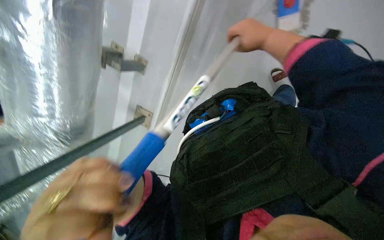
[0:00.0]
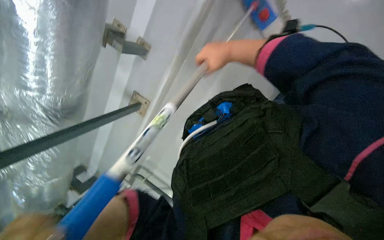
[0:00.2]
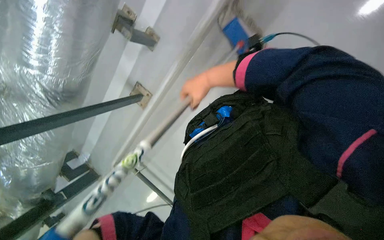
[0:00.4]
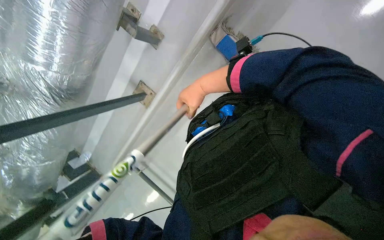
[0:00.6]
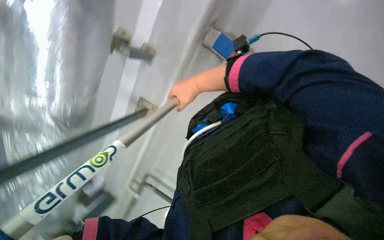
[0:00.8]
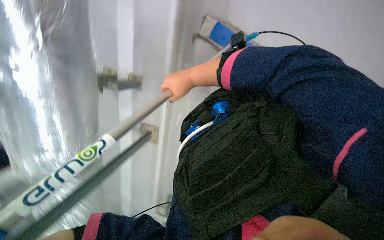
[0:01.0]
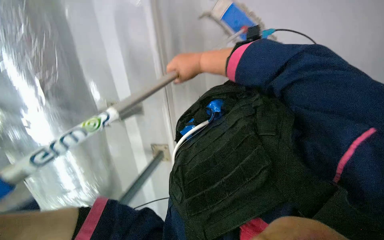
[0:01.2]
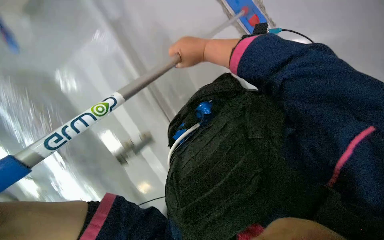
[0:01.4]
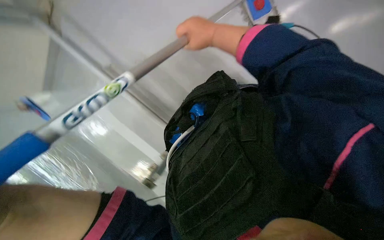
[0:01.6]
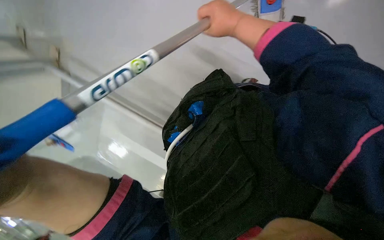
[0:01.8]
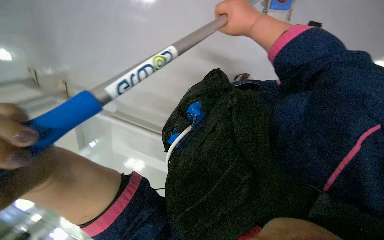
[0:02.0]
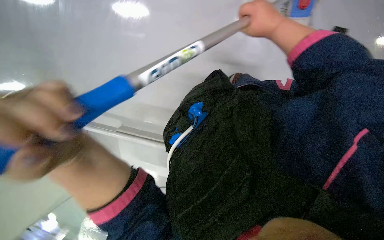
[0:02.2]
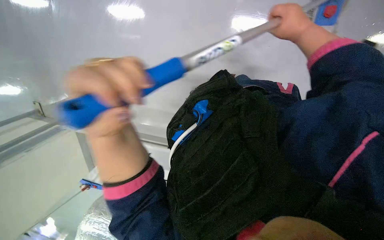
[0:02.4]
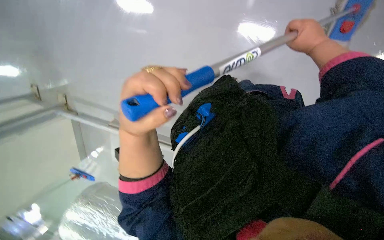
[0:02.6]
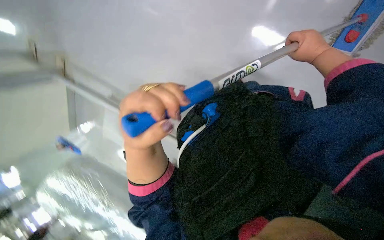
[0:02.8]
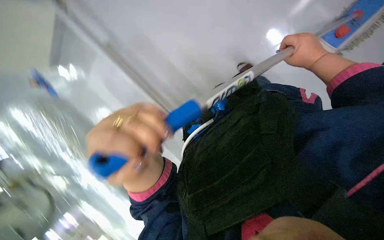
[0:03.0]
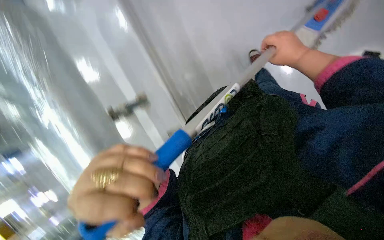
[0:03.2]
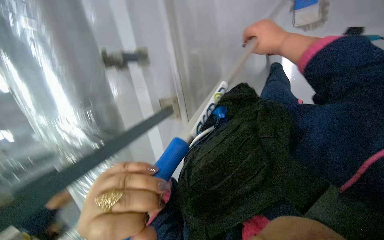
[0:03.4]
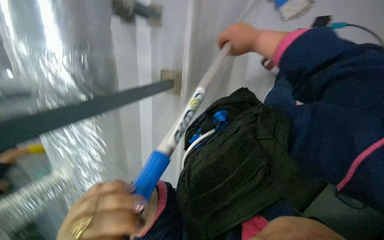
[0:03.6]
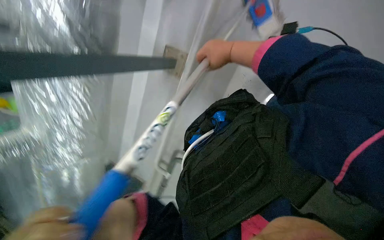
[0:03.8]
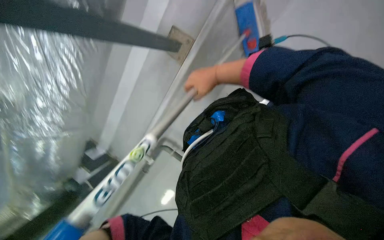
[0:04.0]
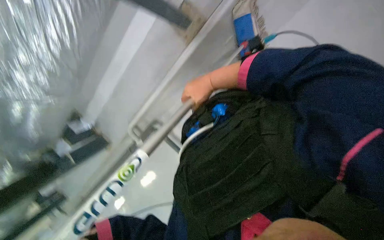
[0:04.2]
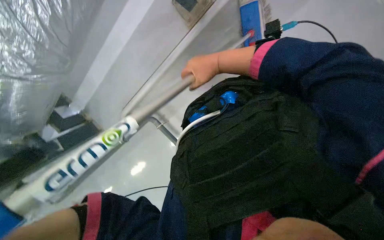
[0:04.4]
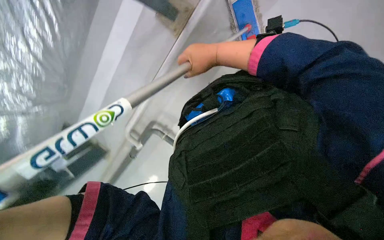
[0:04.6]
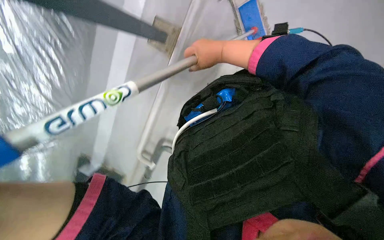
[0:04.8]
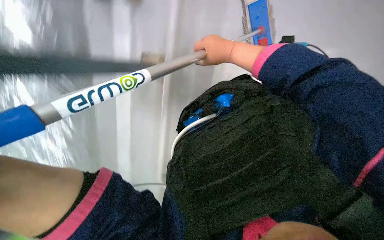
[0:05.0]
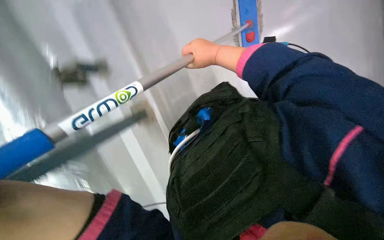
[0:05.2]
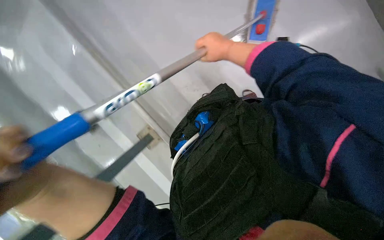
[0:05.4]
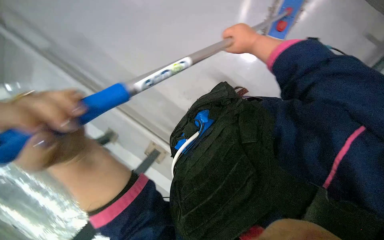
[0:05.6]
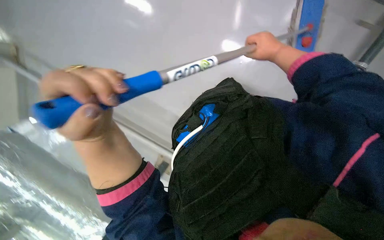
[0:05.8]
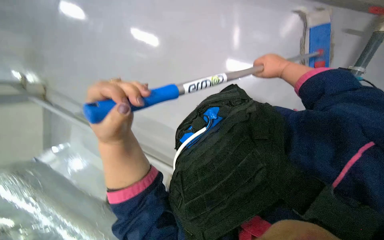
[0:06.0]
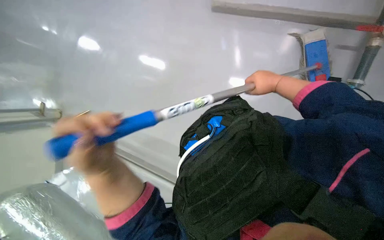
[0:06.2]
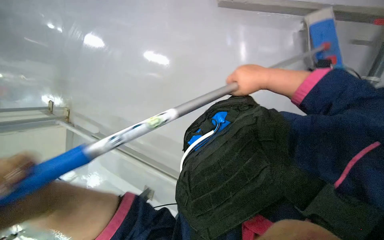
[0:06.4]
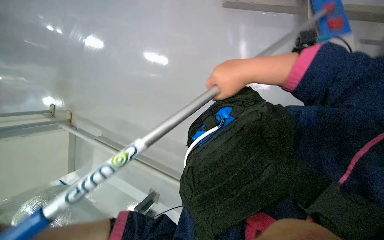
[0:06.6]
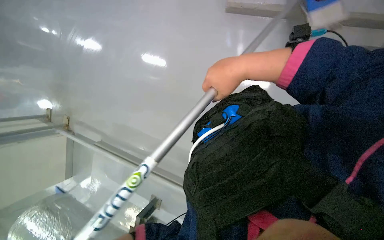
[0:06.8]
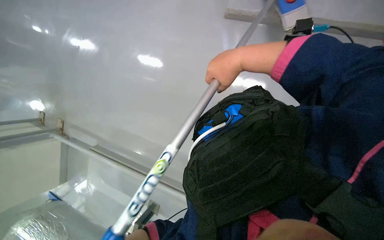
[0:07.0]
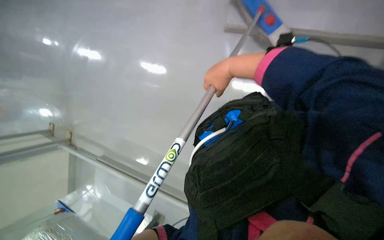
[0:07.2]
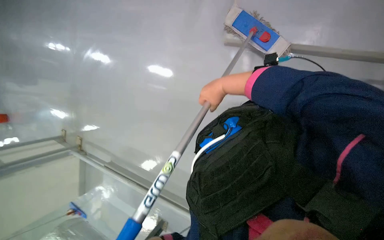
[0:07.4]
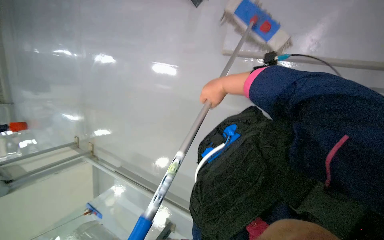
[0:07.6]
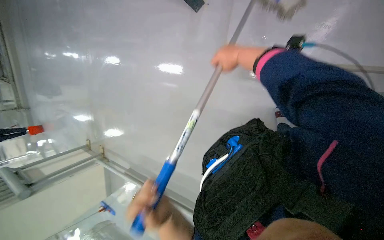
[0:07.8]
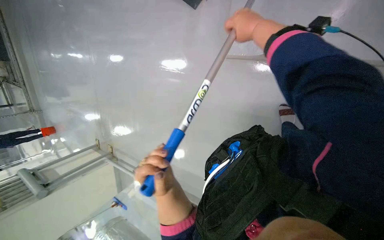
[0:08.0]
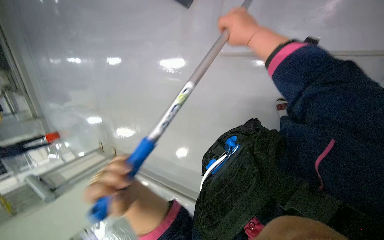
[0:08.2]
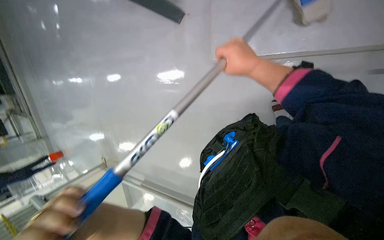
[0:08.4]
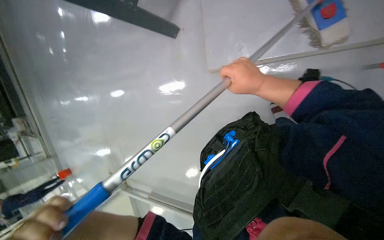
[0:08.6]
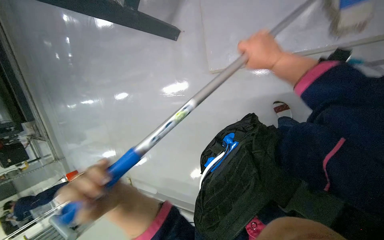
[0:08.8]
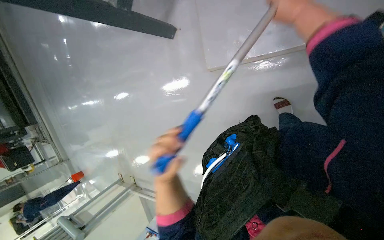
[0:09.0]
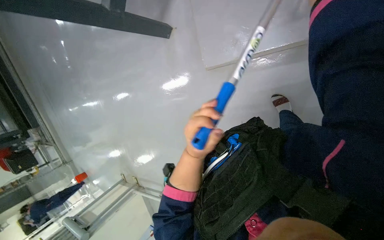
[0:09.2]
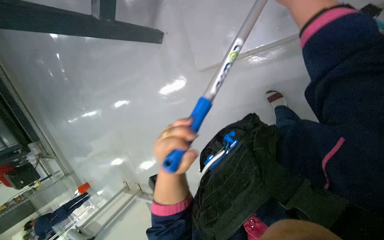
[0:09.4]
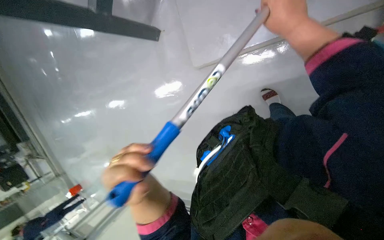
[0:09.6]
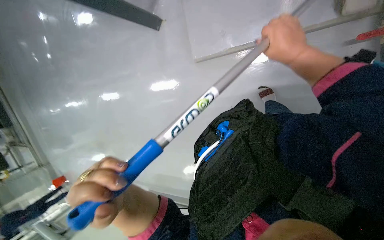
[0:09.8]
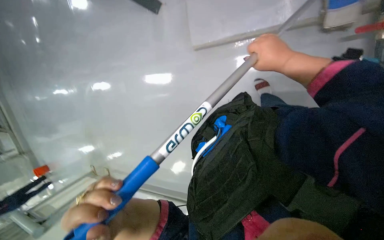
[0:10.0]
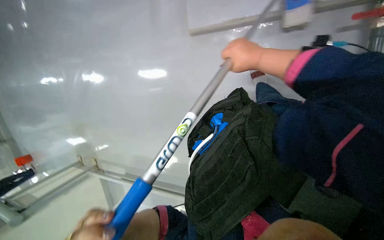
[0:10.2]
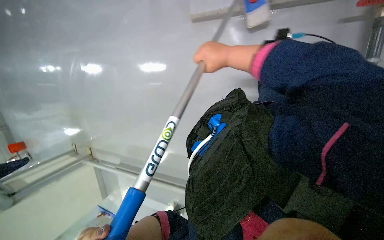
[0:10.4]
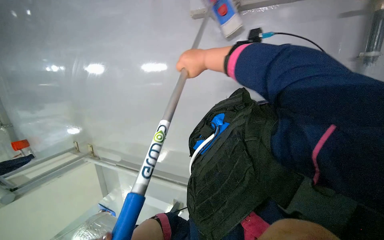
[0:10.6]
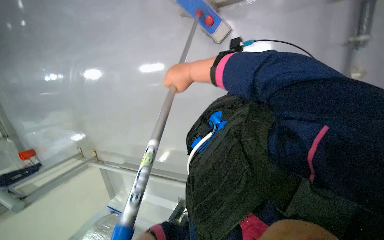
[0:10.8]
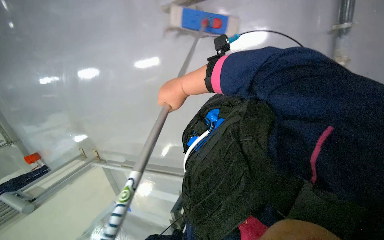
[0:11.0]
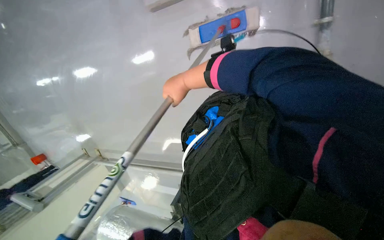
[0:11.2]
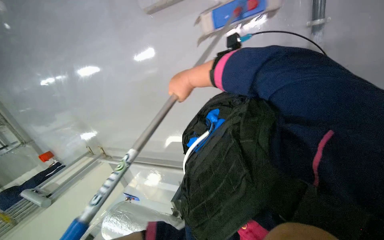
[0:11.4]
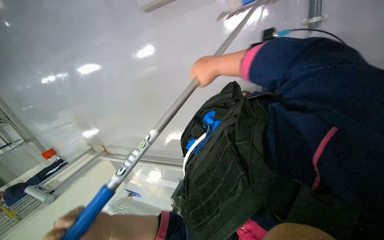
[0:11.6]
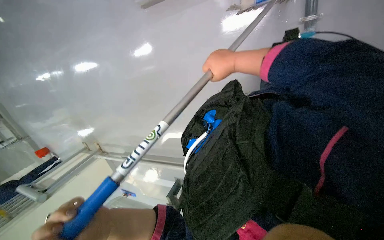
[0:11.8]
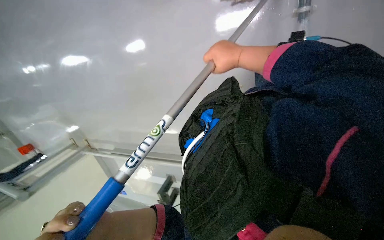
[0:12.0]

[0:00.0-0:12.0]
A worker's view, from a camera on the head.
Job: mopping floor.
The whole recording: Mopping ceiling and upper walls. Mops the ceiling and upper walls with a long-handled mop.
0:00.0 to 0:01.6: The view pans to the left by some 25 degrees. Everything in view rotates about 65 degrees counterclockwise.
0:01.6 to 0:03.0: The camera pitches downward, by roughly 15 degrees.
0:03.0 to 0:04.4: The camera sweeps to the right, by about 35 degrees. The wearer looks roughly 35 degrees further downward. The scene rotates clockwise by approximately 80 degrees.
0:04.4 to 0:06.0: The camera is aimed approximately 30 degrees further to the left. The wearer looks approximately 25 degrees further upward. The scene rotates counterclockwise by about 80 degrees.
0:06.0 to 0:07.6: The right hand moves to the left and nearer to the camera, roughly 30 cm.
0:07.6 to 0:09.0: The right hand goes approximately 40 cm to the right, nearer to the camera and up the picture.
0:09.0 to 0:10.4: The right hand travels farther from the camera by about 20 cm.
0:10.4 to 0:12.0: The right hand moves about 10 cm to the left and comes back.

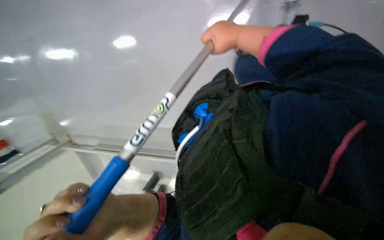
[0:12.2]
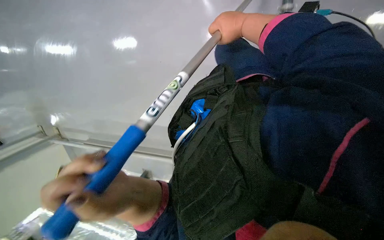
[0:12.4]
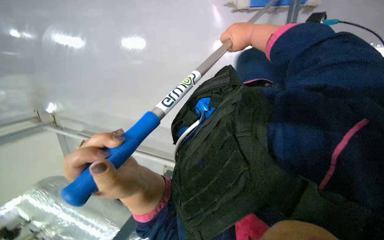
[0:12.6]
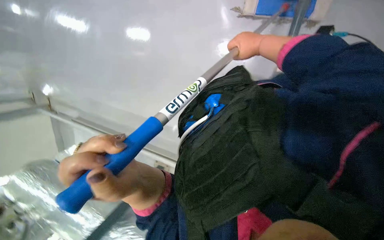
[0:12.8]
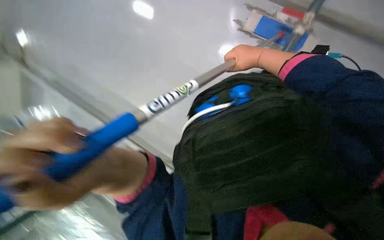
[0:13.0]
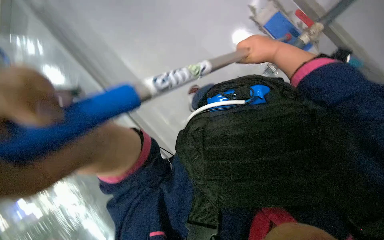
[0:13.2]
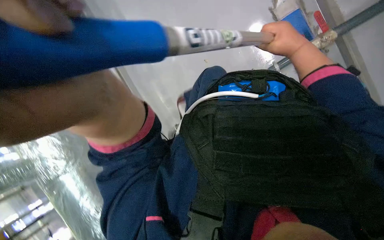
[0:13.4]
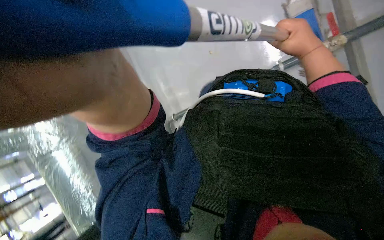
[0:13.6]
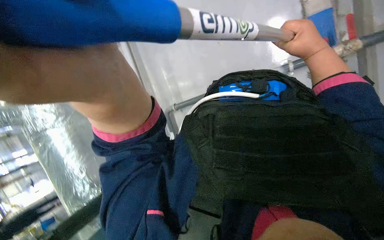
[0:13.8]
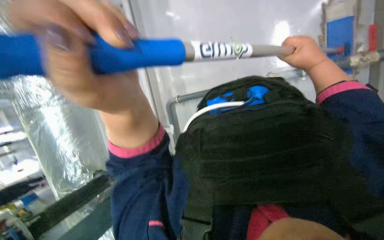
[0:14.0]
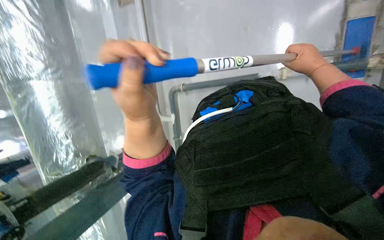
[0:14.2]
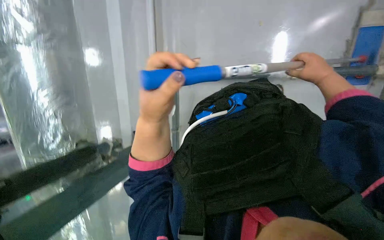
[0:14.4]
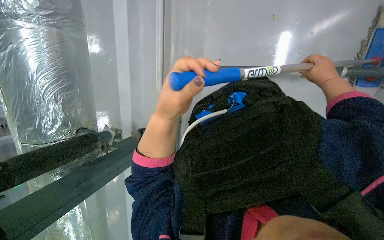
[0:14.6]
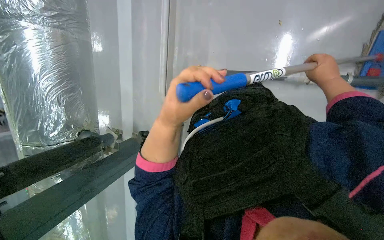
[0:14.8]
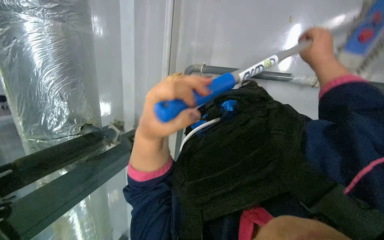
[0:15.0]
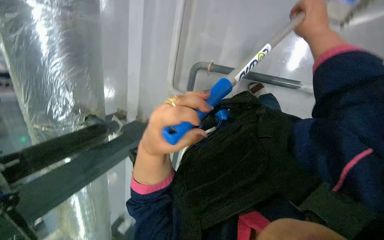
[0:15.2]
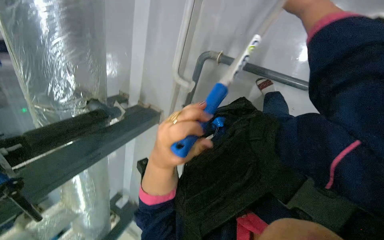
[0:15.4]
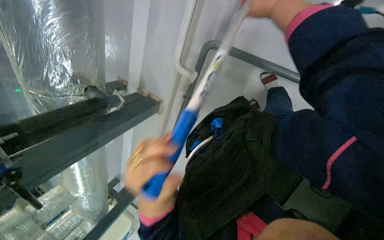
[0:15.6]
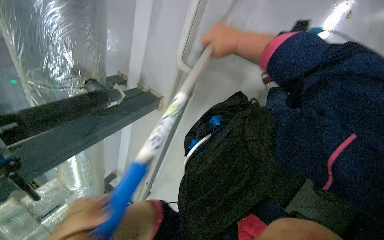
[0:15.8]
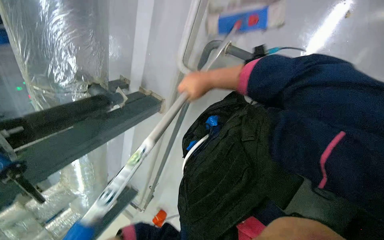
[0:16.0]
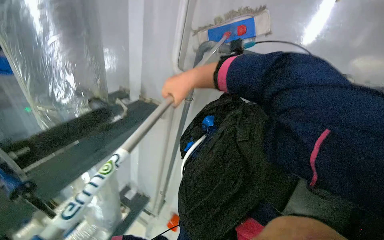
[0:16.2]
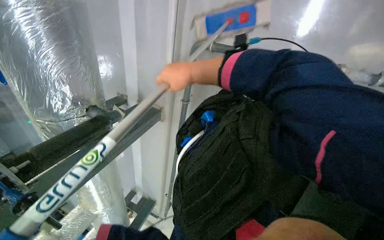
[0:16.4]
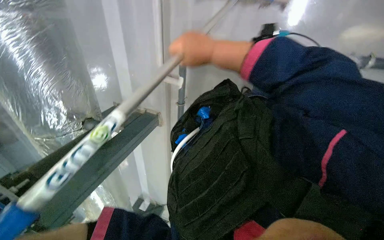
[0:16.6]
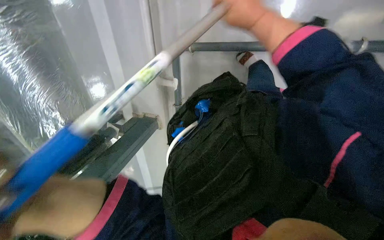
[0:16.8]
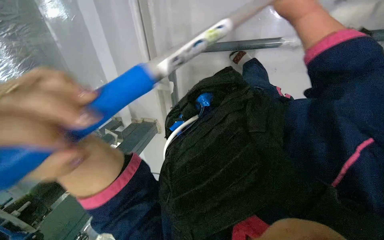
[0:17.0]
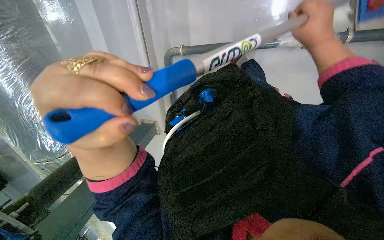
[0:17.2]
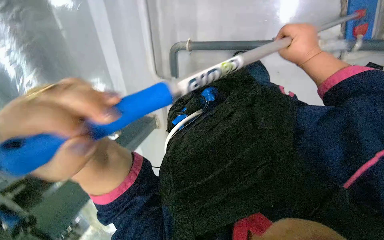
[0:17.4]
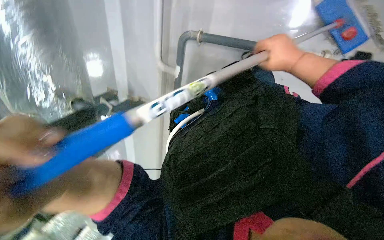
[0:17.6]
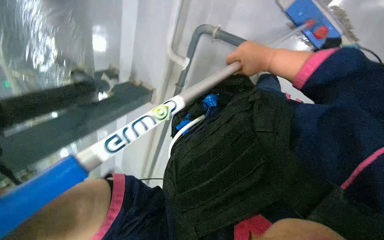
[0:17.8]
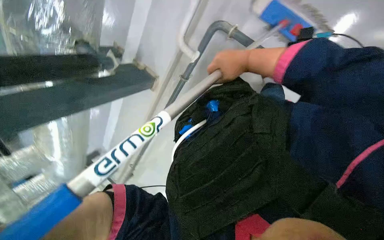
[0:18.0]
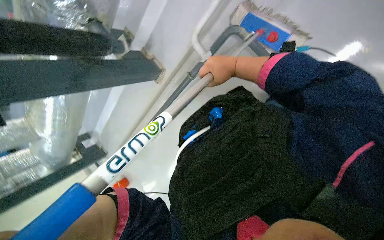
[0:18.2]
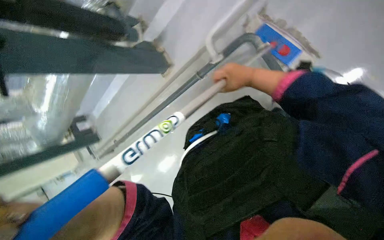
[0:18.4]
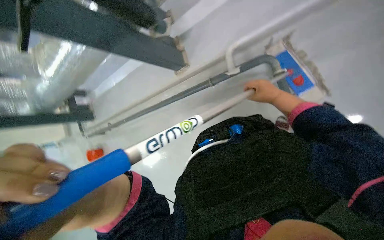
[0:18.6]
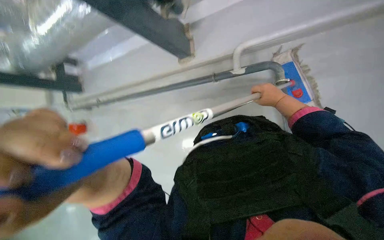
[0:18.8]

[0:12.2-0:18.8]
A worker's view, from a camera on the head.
Job: mopping floor.
The whole recording: Mopping ceiling and upper walls. Mops the ceiling and upper walls with a long-handled mop.
0:12.2 to 0:13.8: The view swings some 20 degrees to the right. The view tilts approximately 20 degrees downward. Everything in view rotates roughly 55 degrees clockwise.
0:17.2 to 0:18.8: The camera sweeps to the right, by some 15 degrees. The wearer looks approximately 15 degrees further downward. The scene rotates clockwise by some 80 degrees.
